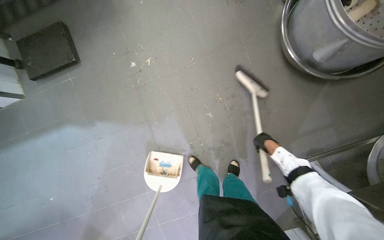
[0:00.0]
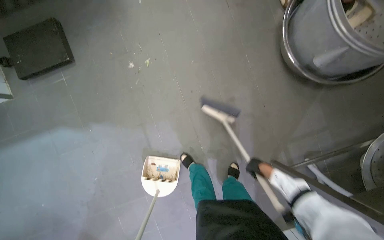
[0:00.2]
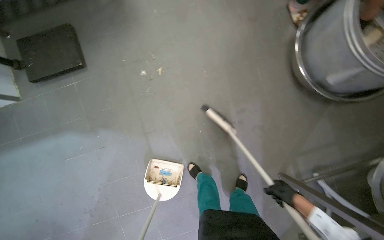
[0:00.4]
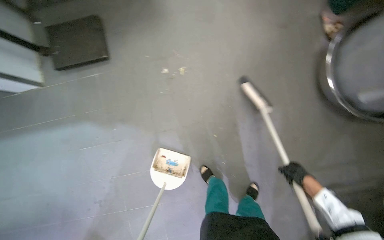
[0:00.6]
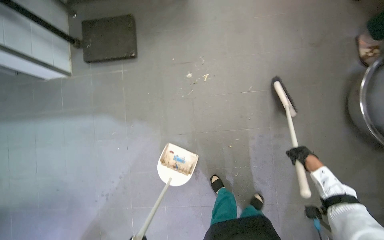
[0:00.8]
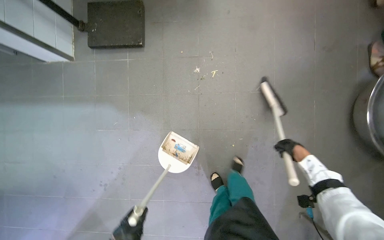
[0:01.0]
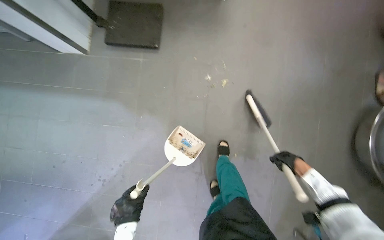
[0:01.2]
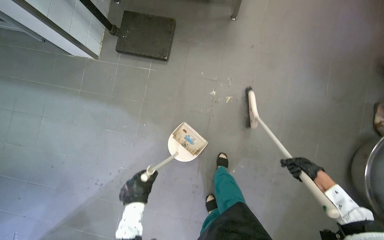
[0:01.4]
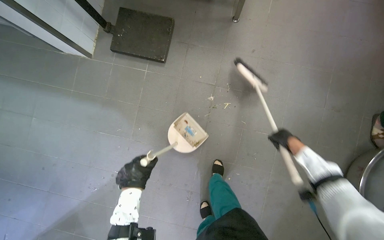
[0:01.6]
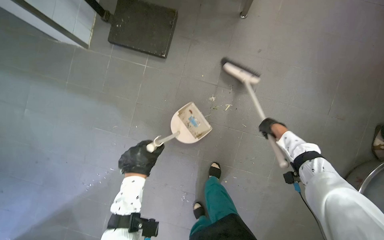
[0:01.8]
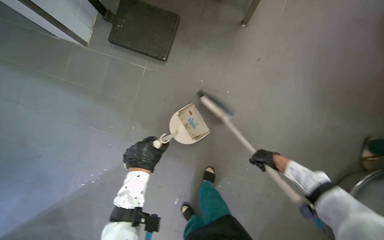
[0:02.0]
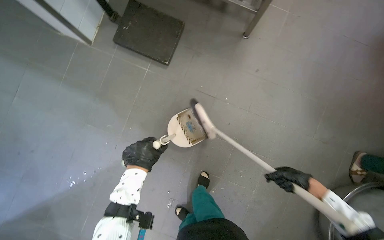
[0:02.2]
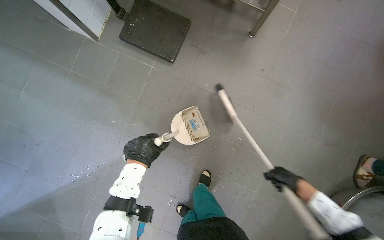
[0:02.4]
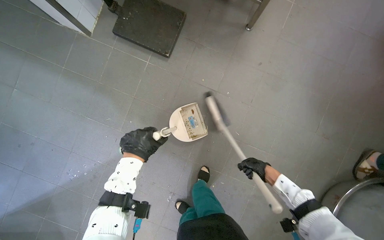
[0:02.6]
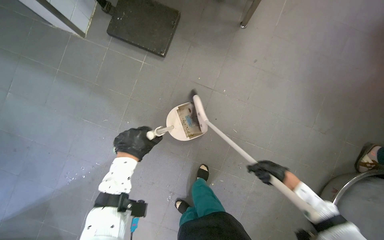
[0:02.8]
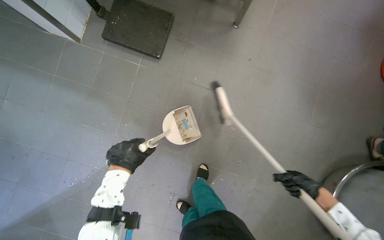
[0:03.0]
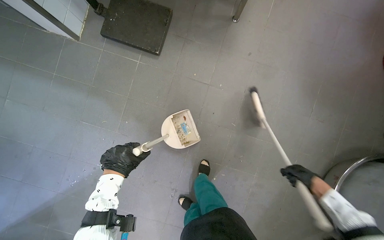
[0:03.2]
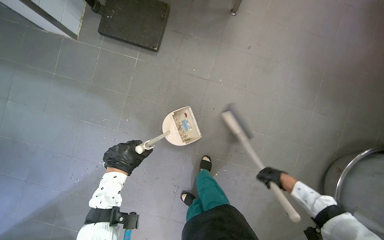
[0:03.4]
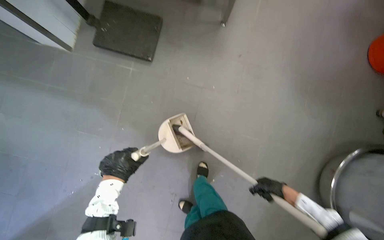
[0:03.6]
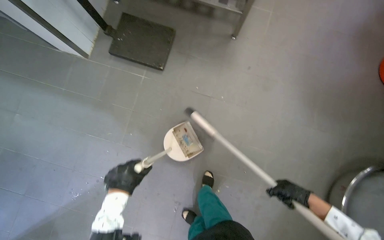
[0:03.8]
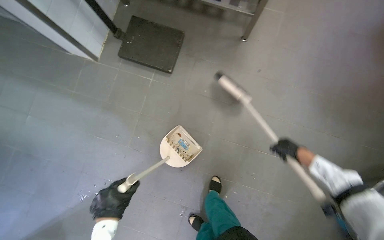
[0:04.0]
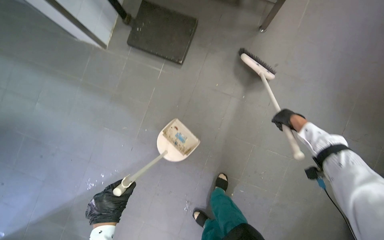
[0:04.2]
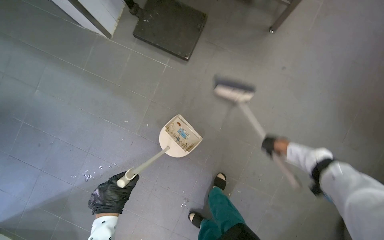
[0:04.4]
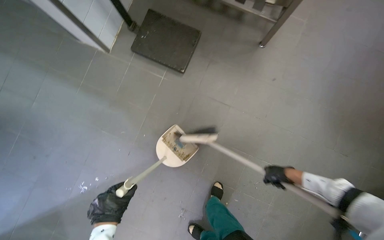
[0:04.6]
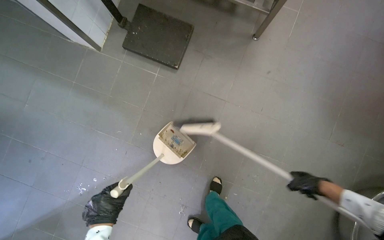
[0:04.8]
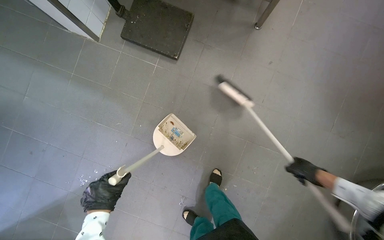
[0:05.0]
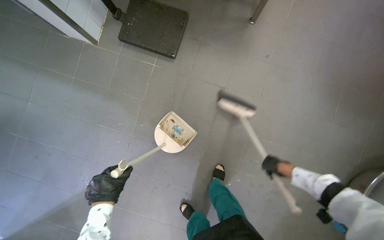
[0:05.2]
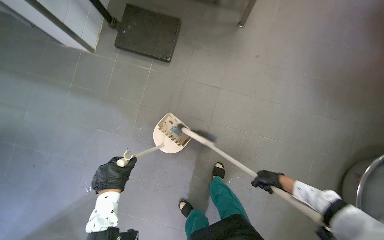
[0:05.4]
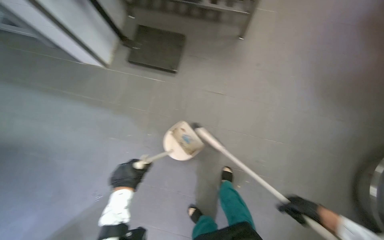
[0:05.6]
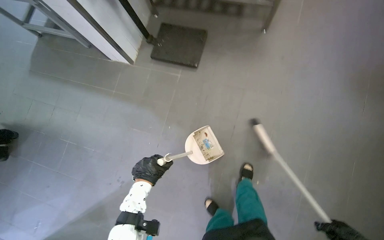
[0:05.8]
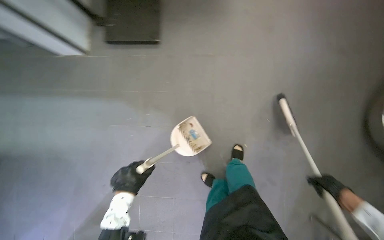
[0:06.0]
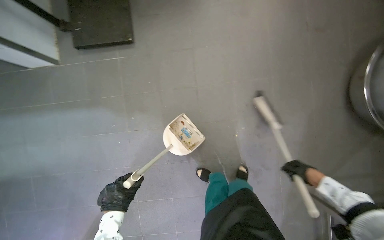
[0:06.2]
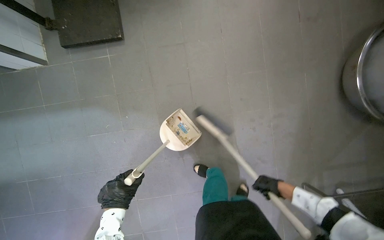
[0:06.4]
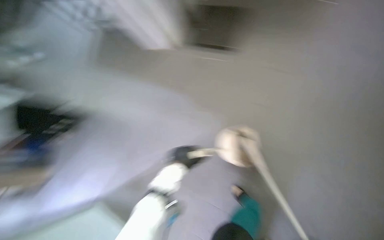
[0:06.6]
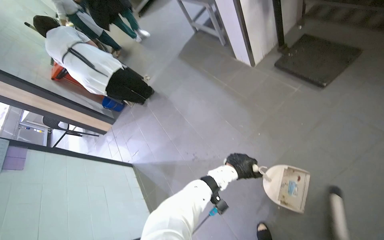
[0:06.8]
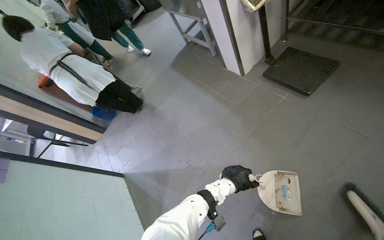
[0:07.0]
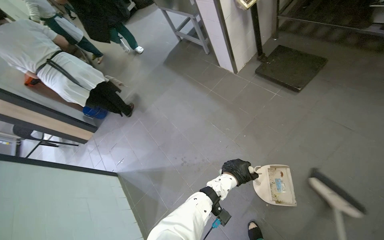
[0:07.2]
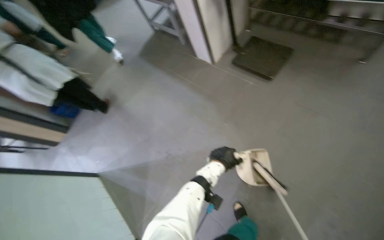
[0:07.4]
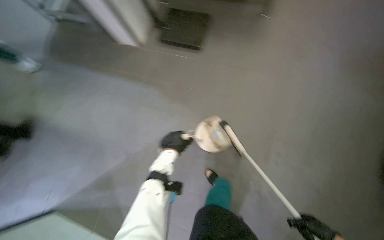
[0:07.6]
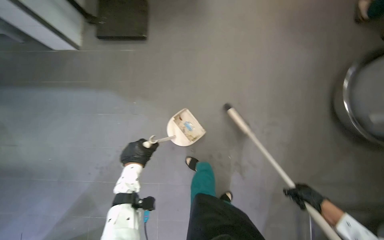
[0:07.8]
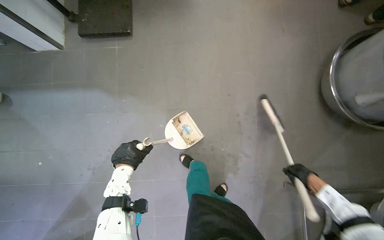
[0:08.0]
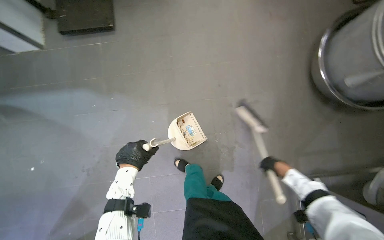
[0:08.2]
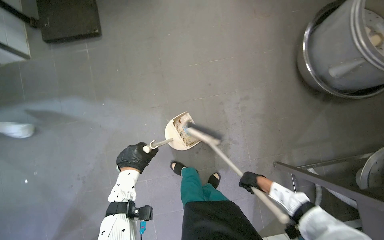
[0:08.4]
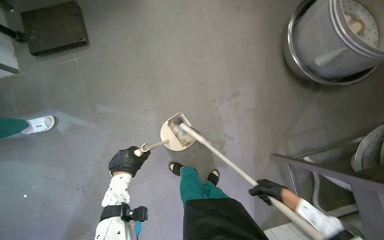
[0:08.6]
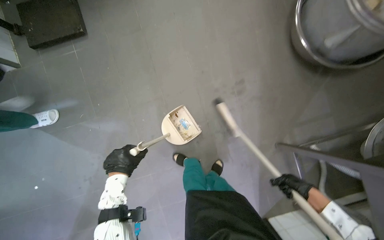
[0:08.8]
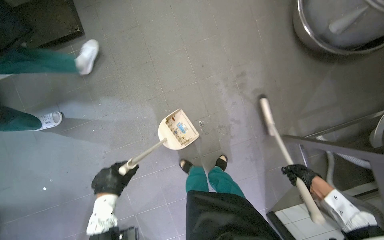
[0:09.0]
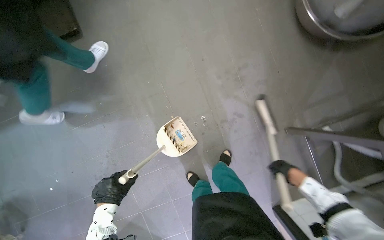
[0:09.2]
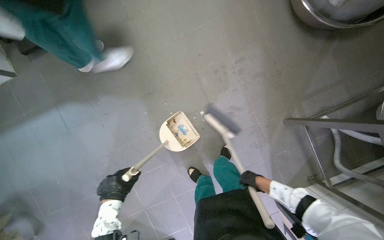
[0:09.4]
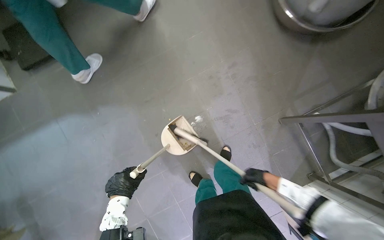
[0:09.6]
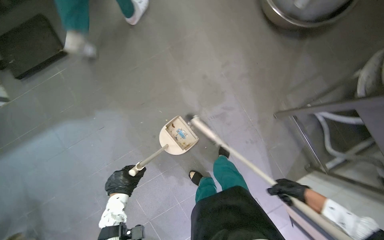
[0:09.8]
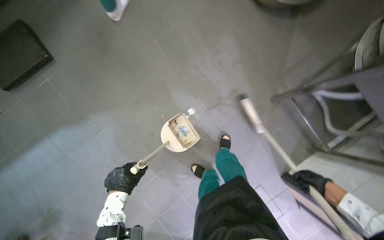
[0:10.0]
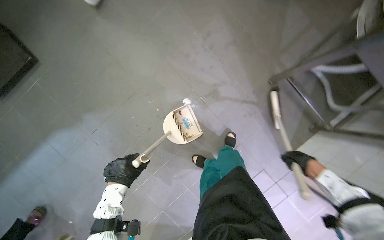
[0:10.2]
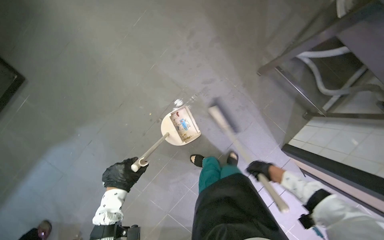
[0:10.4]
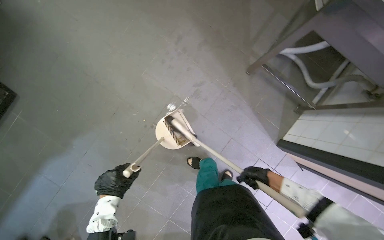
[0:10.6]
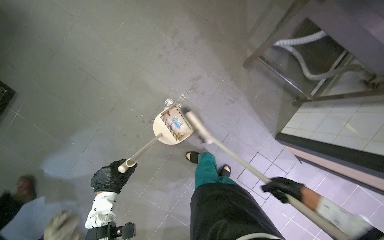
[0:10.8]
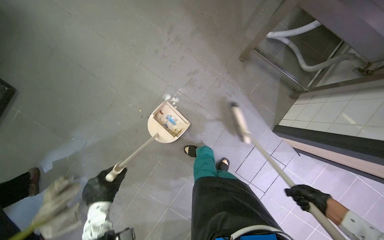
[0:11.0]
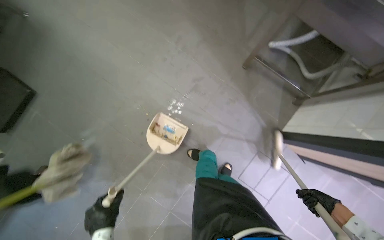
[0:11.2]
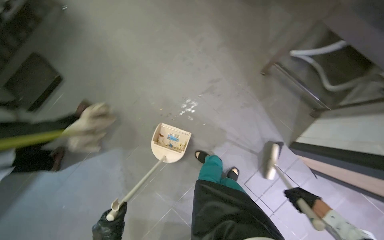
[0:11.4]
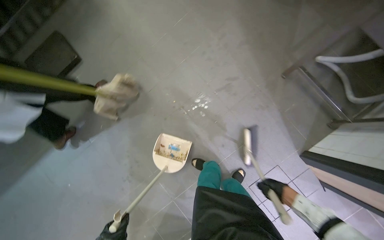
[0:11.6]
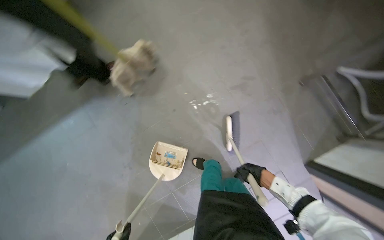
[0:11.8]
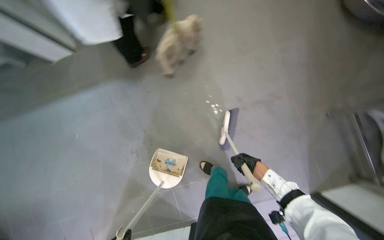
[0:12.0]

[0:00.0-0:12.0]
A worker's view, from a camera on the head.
Job: sweeping floor.
The whole recording: Sweeping kitchen floor. The worker sweeps the kitchen floor with a broom and dustpan, moving chairs to clean underneath them.
0:00.0 to 0:01.6: The camera is carried about 60 cm. The scene turns about 35 degrees clockwise in the picture.
0:01.6 to 0:03.0: The left hand moves up the picture, approximately 10 cm.
0:03.0 to 0:04.4: The left hand goes approximately 10 cm down the picture, while the right hand travels up the picture, to the left and farther from the camera by about 35 cm.
0:04.4 to 0:06.0: The right hand goes roughly 40 cm down the picture and nearer to the camera.
0:07.6 to 0:09.0: The wearer's head swings some 40 degrees to the right. The wearer looks some 20 degrees further downward.
0:09.0 to 0:10.4: Everything in view rotates some 30 degrees counterclockwise. The right hand swings left and right, approximately 20 cm each way, with 2 reversals.

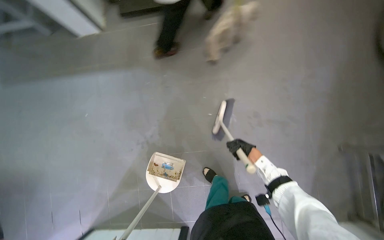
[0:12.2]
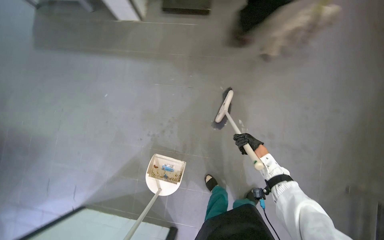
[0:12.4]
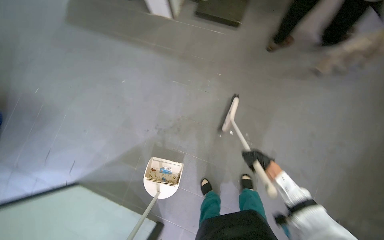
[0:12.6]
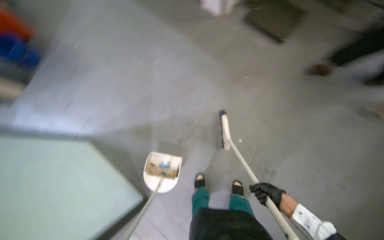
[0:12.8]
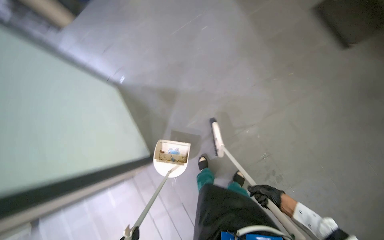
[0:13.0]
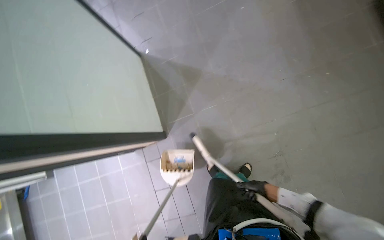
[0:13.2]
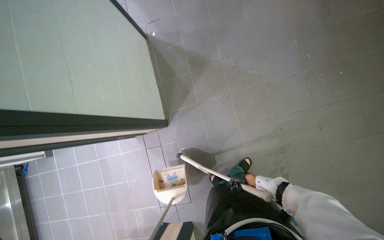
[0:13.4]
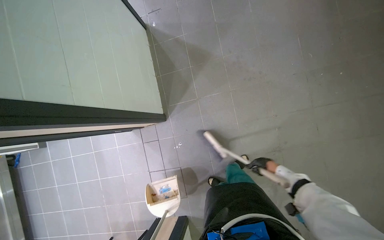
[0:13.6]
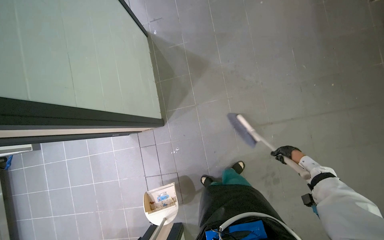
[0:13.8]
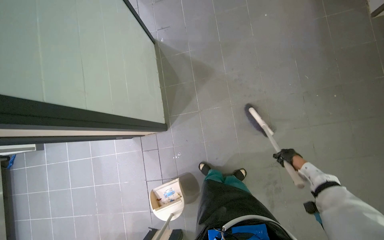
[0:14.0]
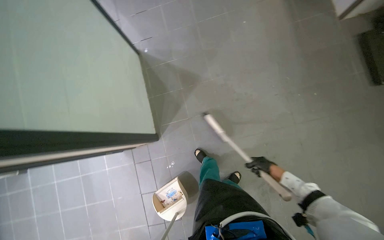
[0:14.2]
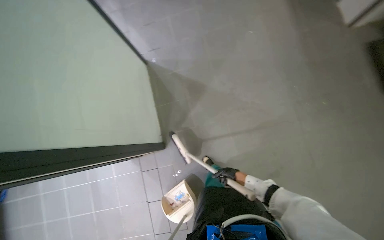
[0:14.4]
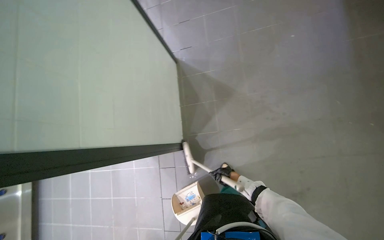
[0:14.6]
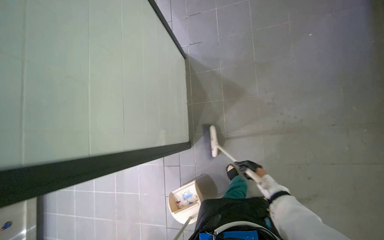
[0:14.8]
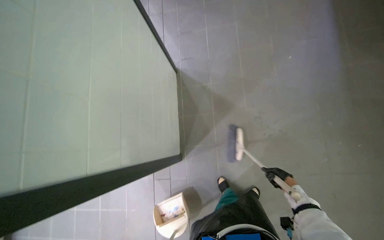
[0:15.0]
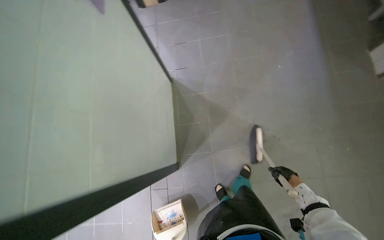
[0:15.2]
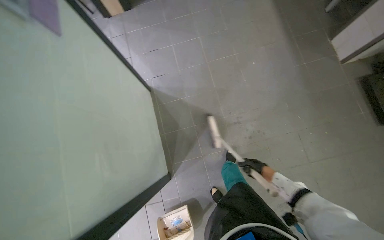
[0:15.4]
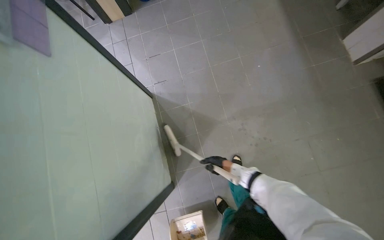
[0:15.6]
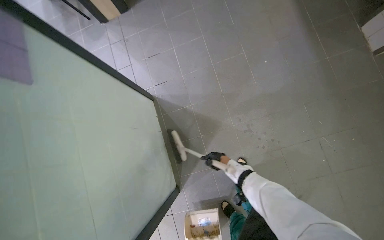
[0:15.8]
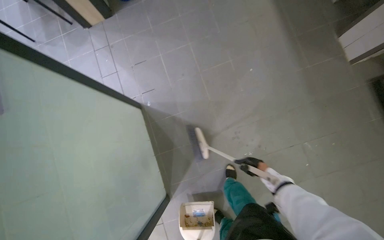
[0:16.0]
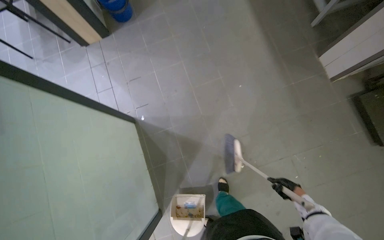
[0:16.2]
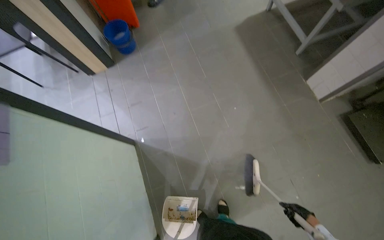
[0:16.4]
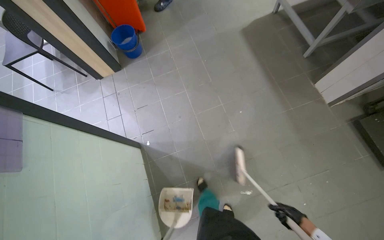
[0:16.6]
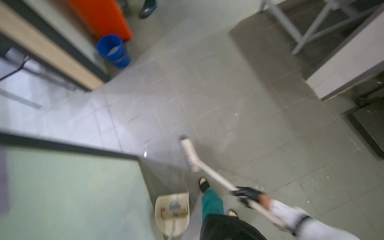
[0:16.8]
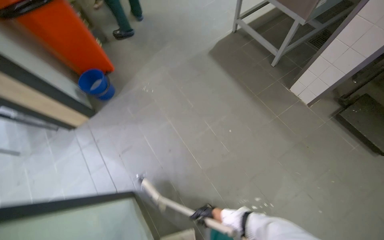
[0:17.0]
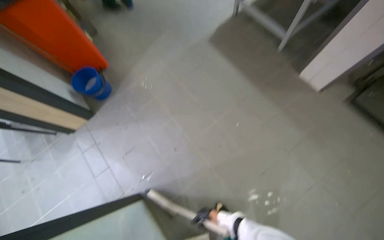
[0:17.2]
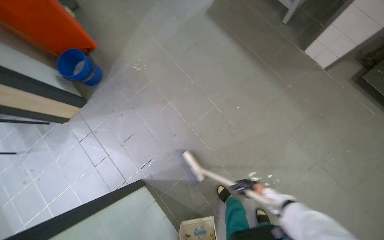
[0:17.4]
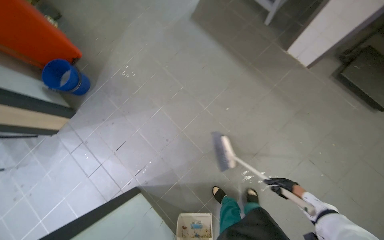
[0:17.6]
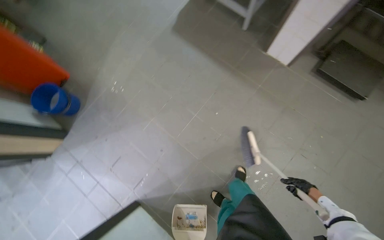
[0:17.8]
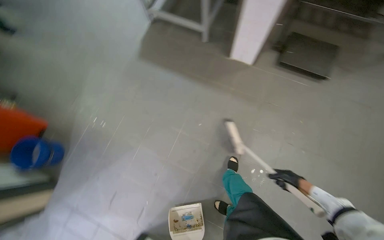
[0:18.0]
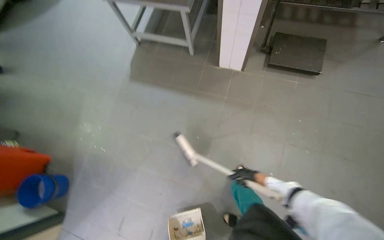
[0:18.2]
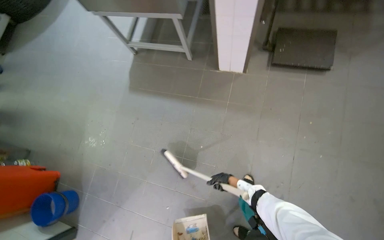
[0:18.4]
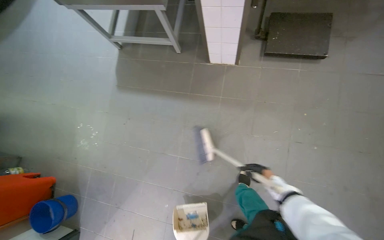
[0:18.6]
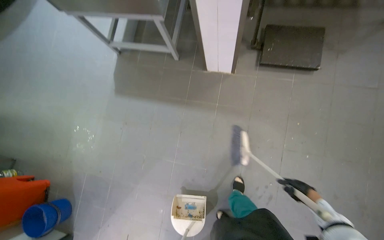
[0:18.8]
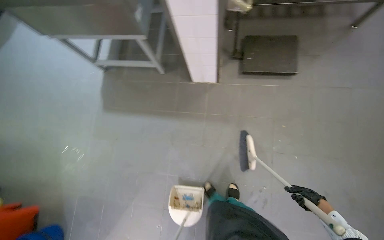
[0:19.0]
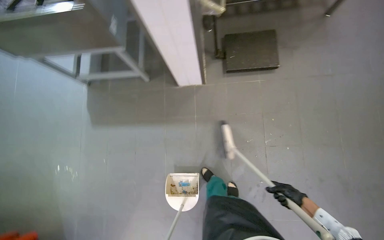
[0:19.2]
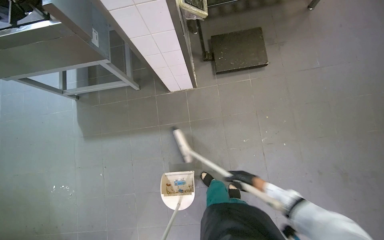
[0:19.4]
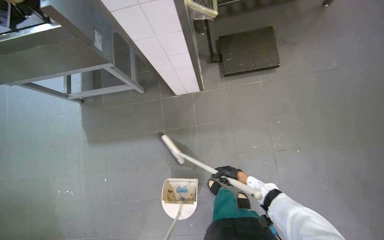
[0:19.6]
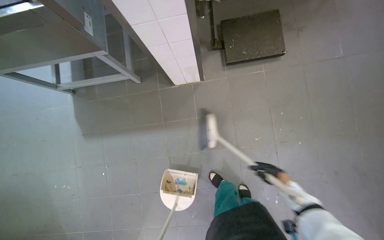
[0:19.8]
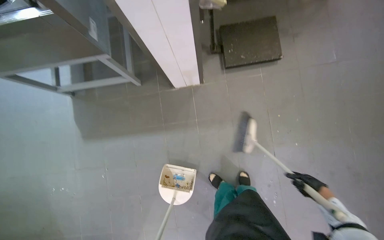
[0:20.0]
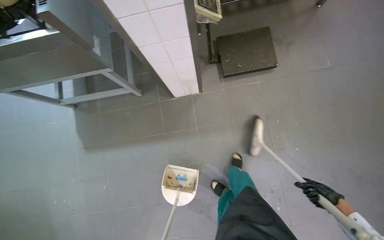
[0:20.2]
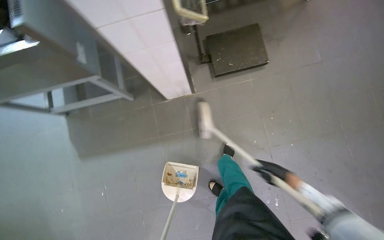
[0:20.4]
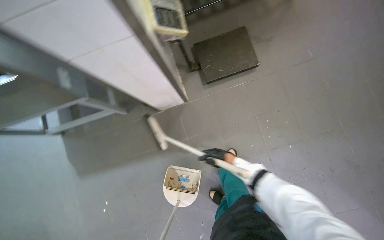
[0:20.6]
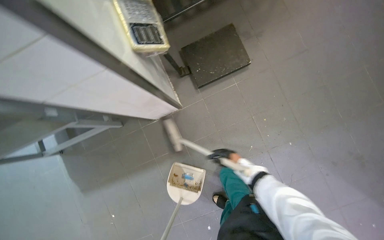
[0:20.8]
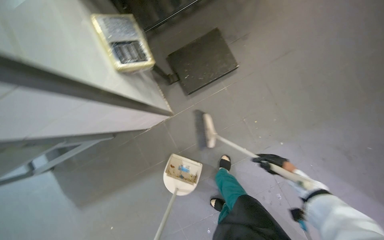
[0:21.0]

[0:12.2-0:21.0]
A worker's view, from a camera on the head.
Job: sweeping floor.
The whole recording: Sweeping kitchen floor. The worker sweeps the kitchen floor with a broom and dustpan, moving chairs to clean underneath them.
0:13.6 to 0:15.2: The right hand moves left and right over about 25 cm, changing direction 2 times.
0:15.2 to 0:16.6: The camera is carried about 40 cm.
0:16.6 to 0:18.0: The head rotates approximately 45 degrees to the right.
0:18.0 to 0:19.6: The head travels some 60 cm. The scene turns roughly 30 degrees counterclockwise in the picture.
0:19.6 to 0:21.0: The right hand goes left and right, approximately 35 cm each way, reversing 2 times.
